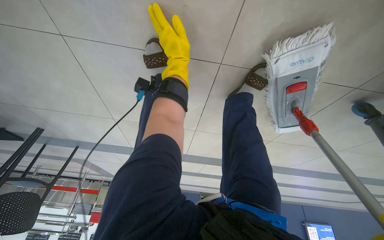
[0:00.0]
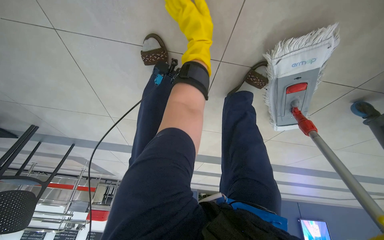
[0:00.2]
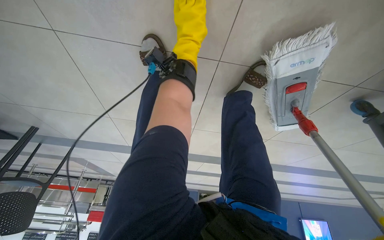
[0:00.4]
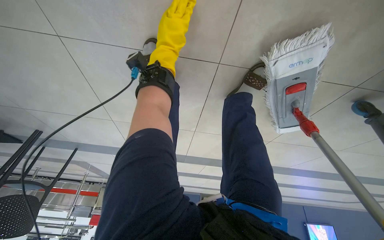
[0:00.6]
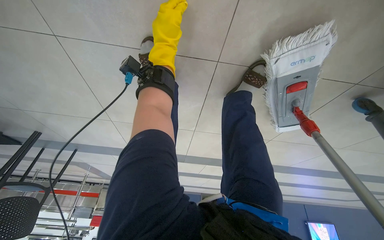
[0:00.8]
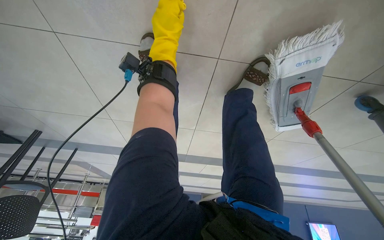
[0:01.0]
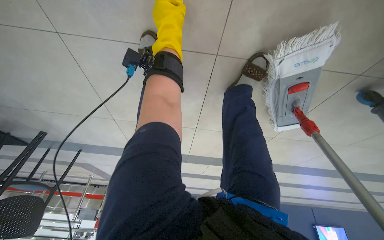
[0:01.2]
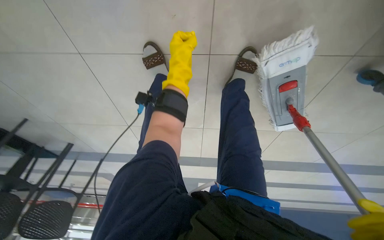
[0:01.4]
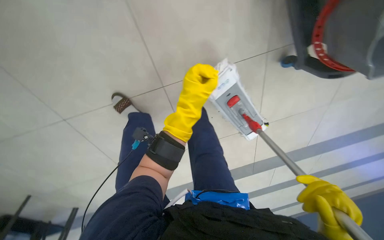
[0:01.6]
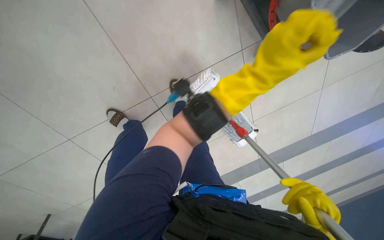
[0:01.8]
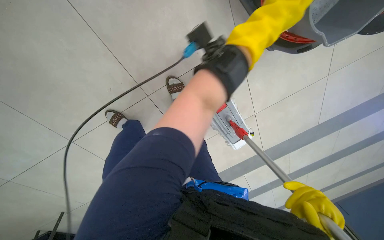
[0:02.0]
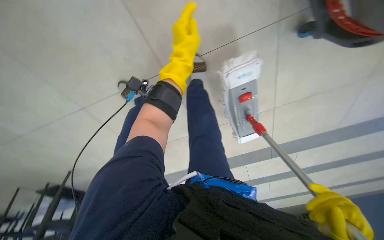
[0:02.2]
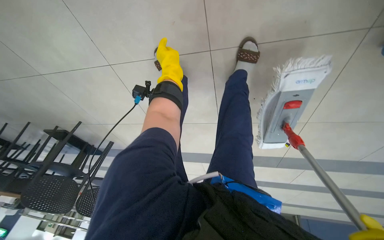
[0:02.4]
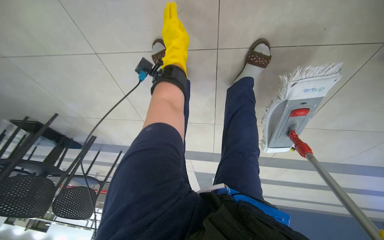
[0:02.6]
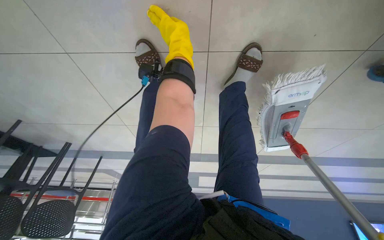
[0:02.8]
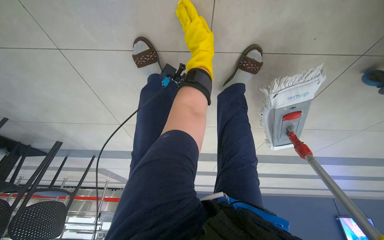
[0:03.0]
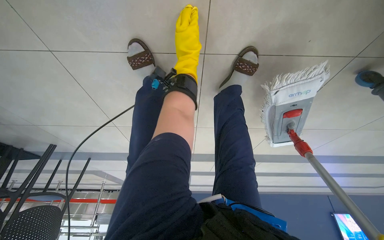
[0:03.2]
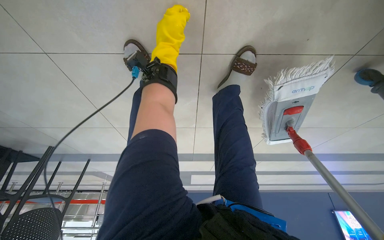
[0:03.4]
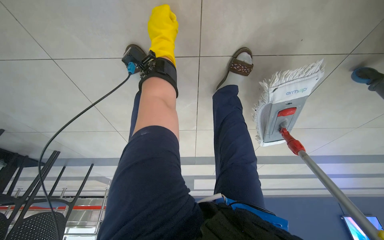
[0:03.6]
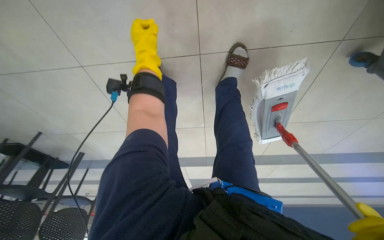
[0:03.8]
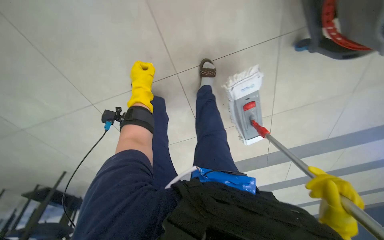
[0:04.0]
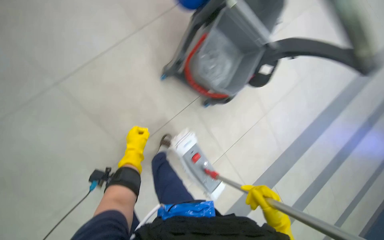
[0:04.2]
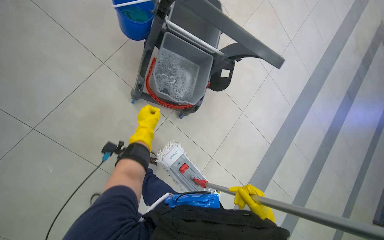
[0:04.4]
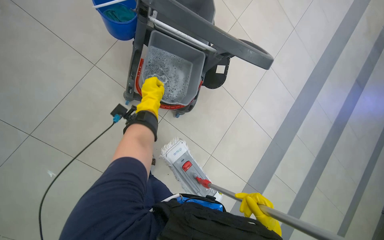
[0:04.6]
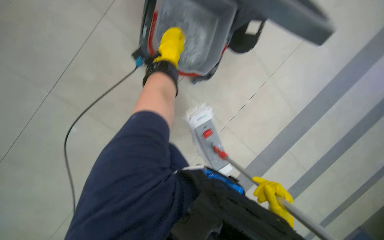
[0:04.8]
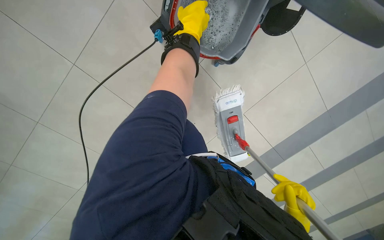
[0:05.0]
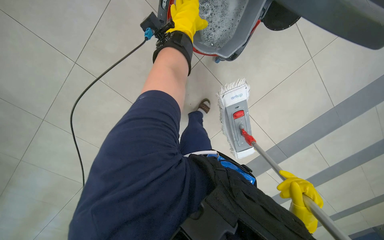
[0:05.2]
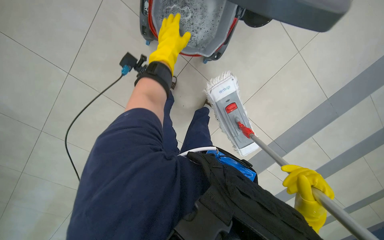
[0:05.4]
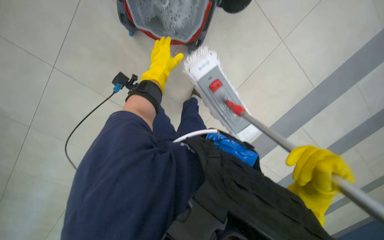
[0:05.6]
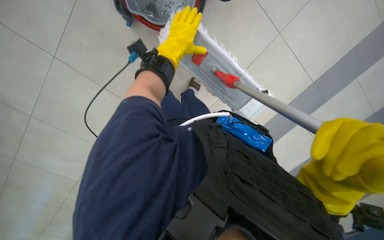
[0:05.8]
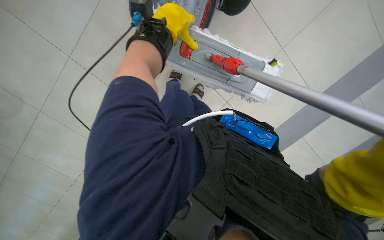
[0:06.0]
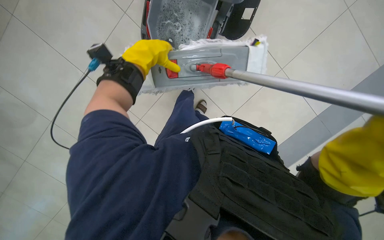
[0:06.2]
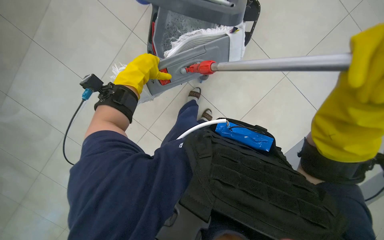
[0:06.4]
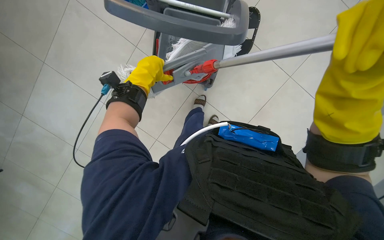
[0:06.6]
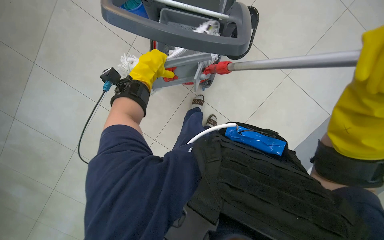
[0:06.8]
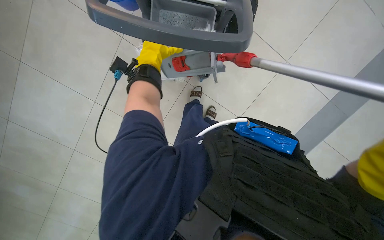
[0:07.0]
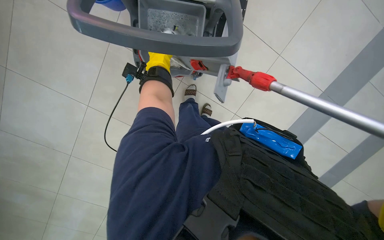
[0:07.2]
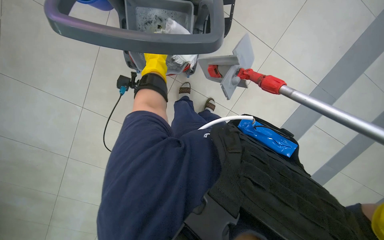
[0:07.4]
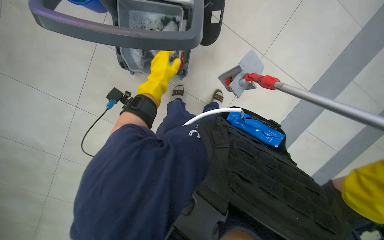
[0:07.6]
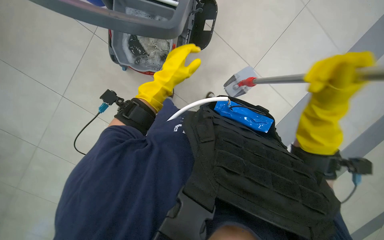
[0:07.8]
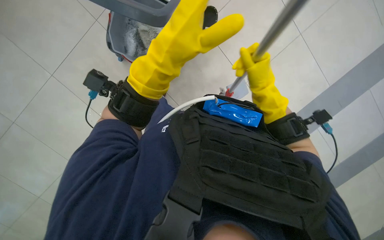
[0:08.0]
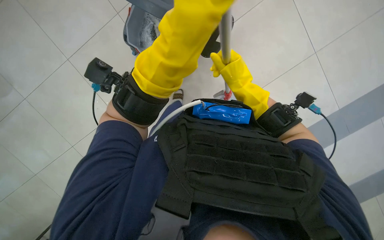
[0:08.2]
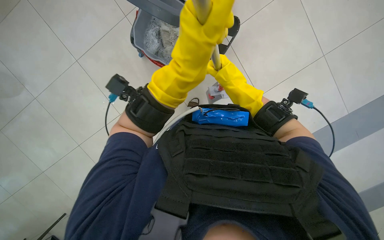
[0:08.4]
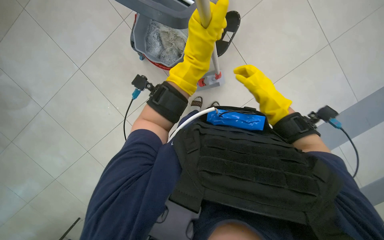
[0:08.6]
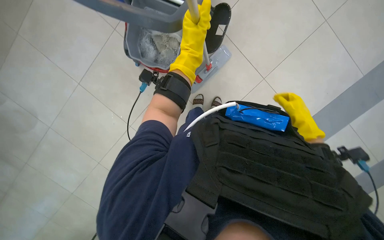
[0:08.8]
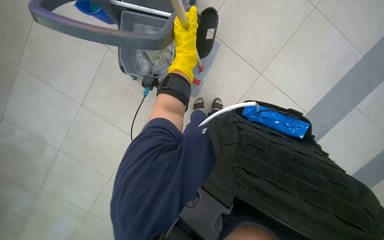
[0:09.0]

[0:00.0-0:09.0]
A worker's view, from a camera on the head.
Job: mopping floor.
The whole recording: Mopping the floor. The worker mops the floor with a mop, periodically dipping it into a bucket on a cleaning cart.
0.0 to 1.6 s: The left hand is displaced down the picture by about 10 cm.
1.6 to 3.0 s: The view tilts some 10 degrees downward.
3.0 to 4.4 s: The camera is aimed about 15 degrees further to the right.
4.4 to 6.0 s: The camera pitches downward, by approximately 25 degrees.
6.0 to 7.6 s: The left hand moves down the picture and farther from the camera, roughly 15 cm.
7.6 to 9.0 s: The left hand goes nearer to the camera and returns, roughly 20 cm each way.

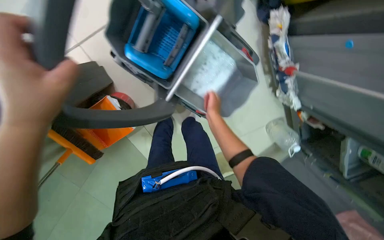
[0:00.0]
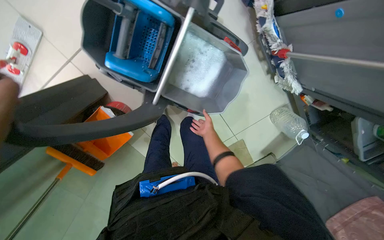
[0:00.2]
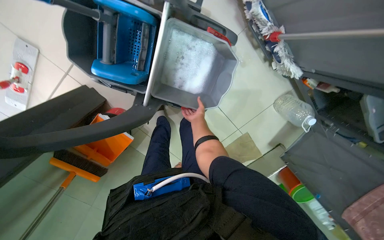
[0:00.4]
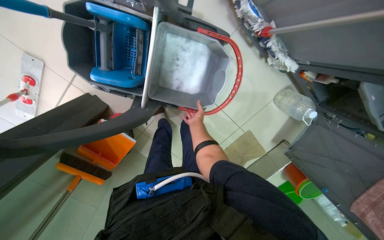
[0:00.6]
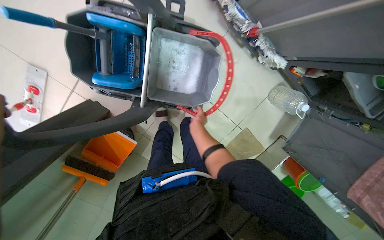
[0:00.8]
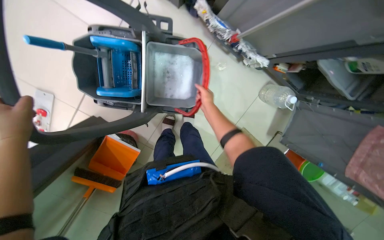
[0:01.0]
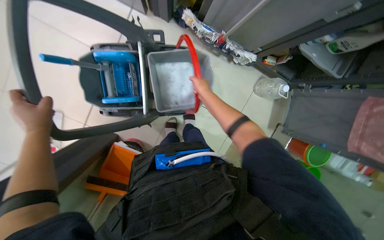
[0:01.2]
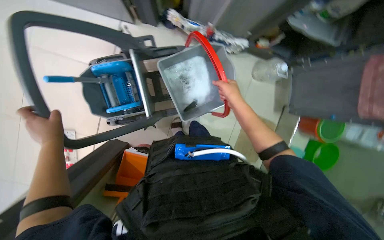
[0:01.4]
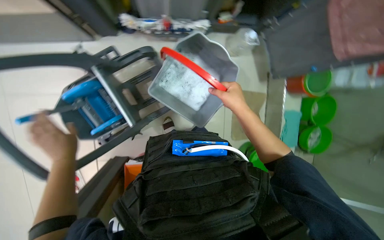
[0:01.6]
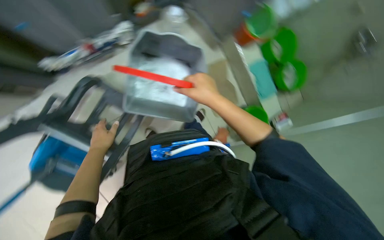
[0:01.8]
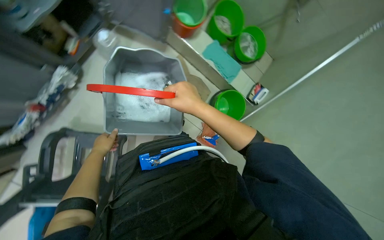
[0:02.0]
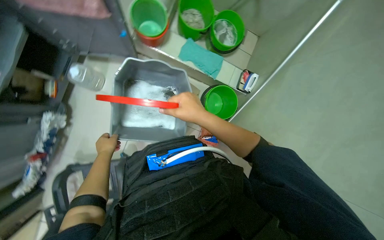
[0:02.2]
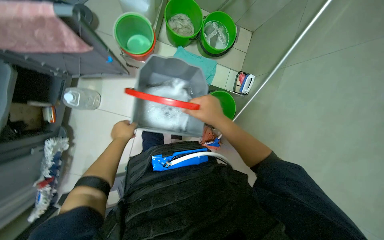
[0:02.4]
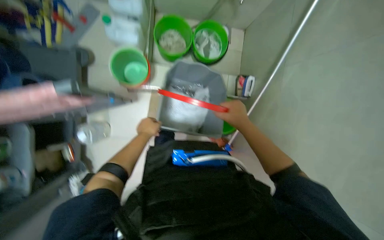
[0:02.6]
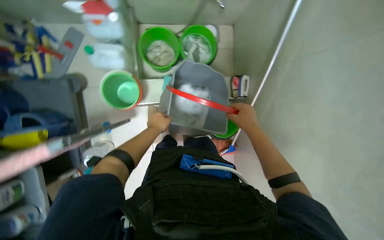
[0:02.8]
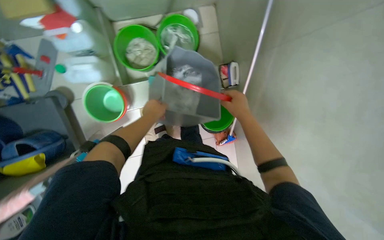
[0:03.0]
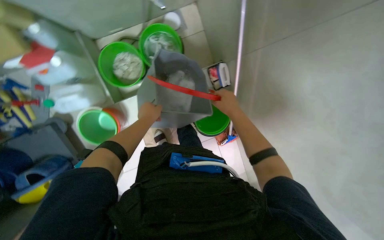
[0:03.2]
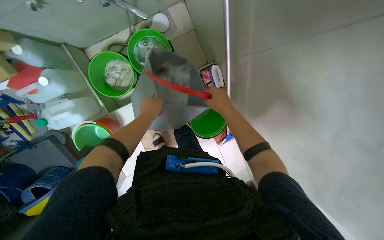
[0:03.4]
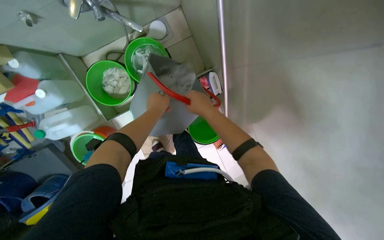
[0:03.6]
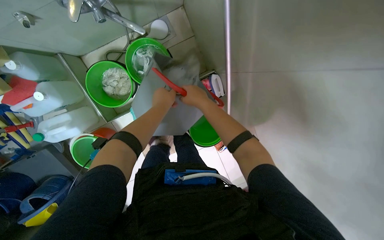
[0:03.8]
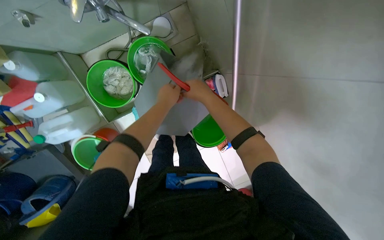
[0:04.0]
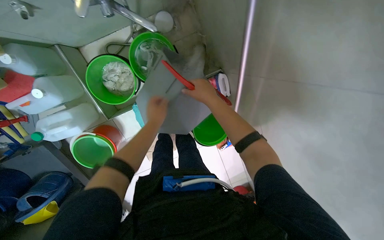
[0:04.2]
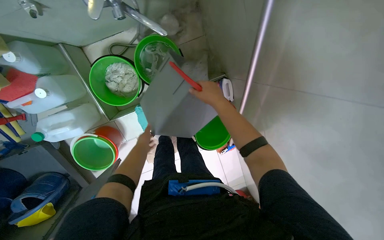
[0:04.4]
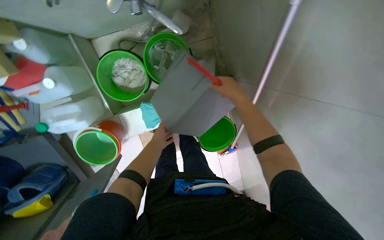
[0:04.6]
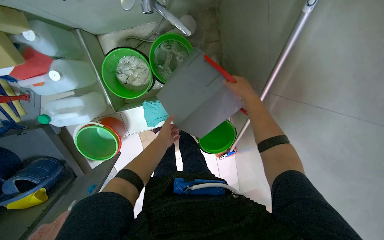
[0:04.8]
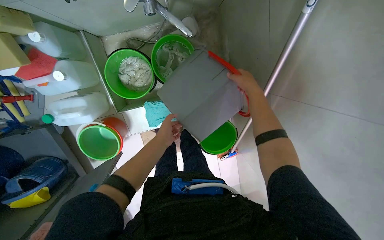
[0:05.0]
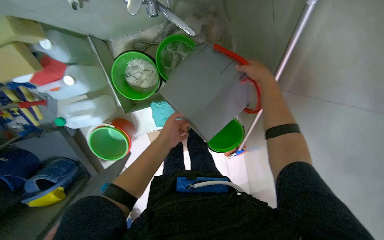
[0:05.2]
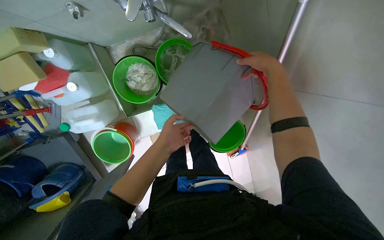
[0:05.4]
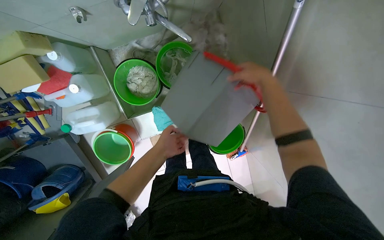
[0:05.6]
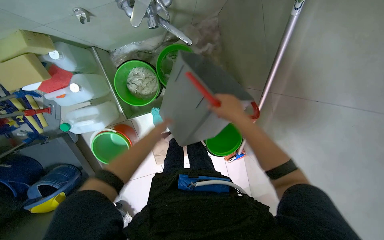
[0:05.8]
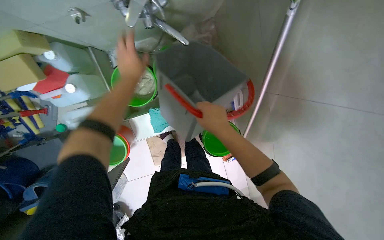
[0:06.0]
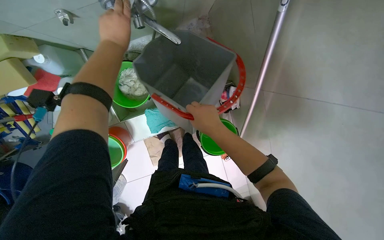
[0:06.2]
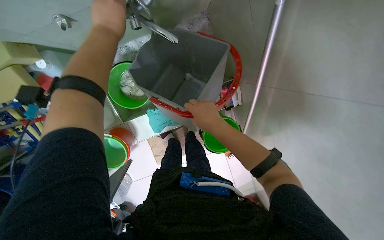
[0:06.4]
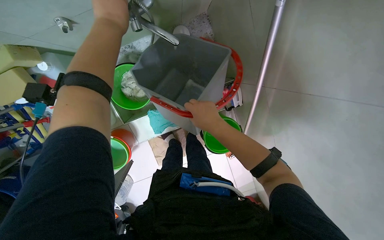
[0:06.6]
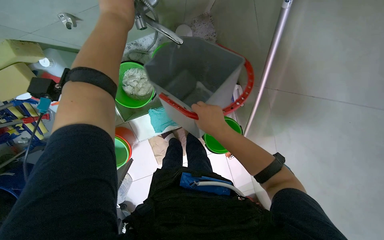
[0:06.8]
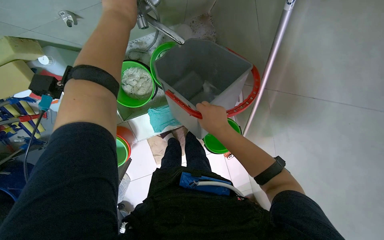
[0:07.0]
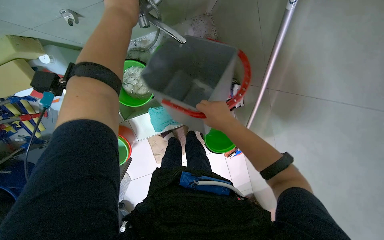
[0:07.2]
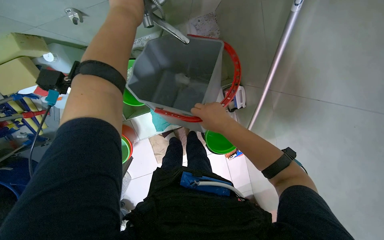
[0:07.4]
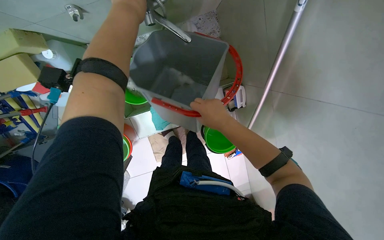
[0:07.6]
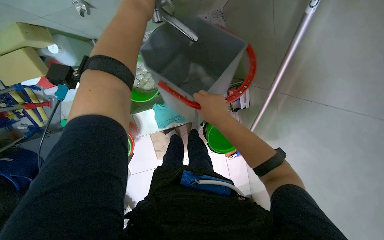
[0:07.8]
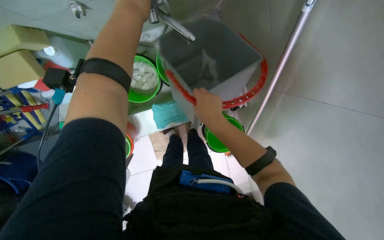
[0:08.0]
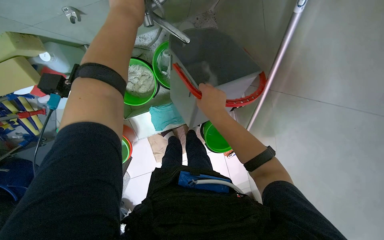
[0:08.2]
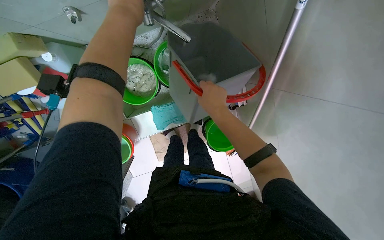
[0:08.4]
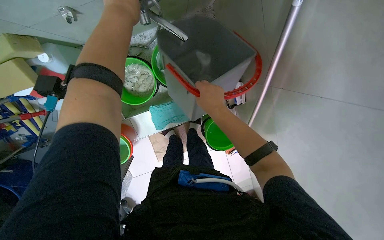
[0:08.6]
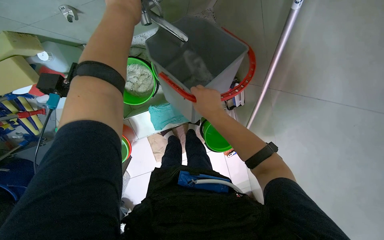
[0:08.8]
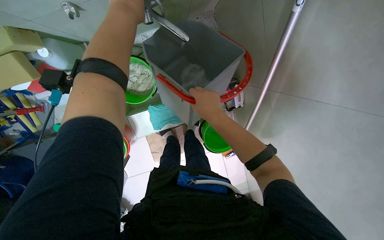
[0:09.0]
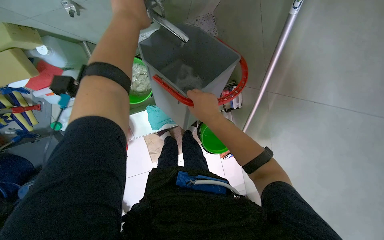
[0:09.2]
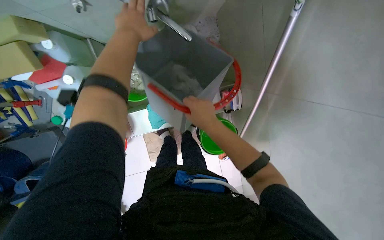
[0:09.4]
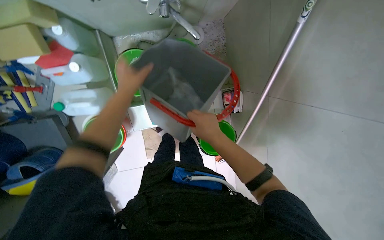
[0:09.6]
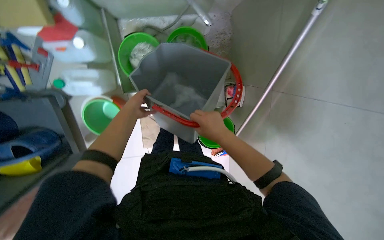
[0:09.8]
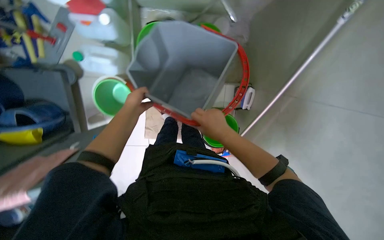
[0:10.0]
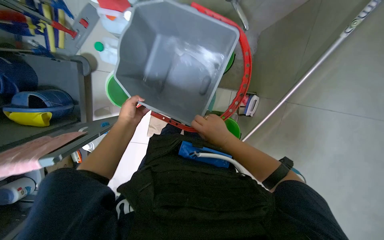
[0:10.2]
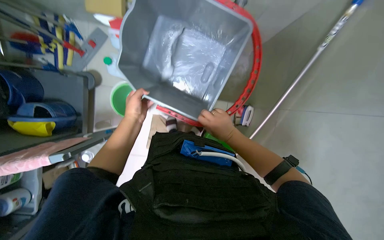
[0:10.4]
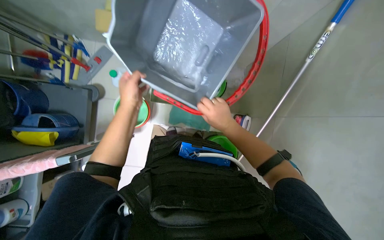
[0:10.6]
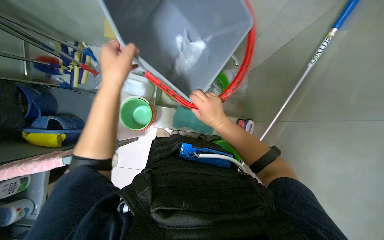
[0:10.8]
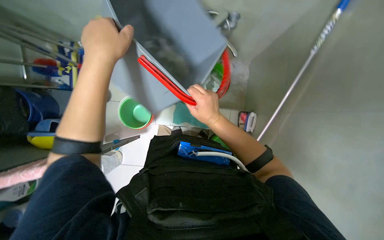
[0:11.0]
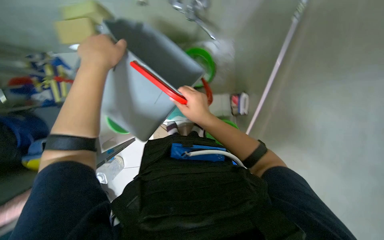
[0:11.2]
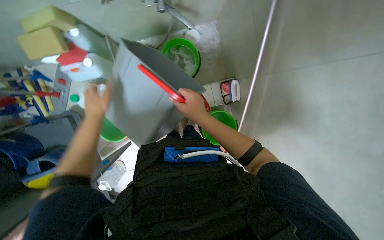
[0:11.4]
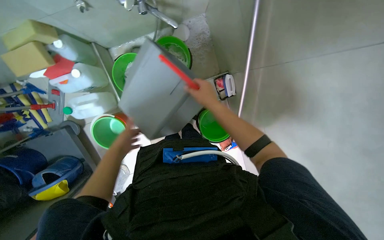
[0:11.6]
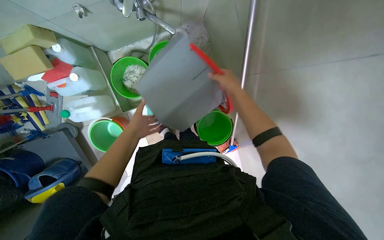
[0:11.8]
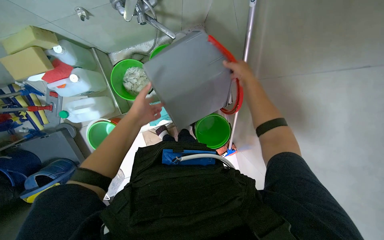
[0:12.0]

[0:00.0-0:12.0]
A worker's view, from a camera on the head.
Job: preparing cleaning supplies.
The whole recording: Emptying and refilling mop bucket. The worker removes a bucket from the cart, empties the dirty water, rinses it, fills it with clean water, and places it back.
0.0 to 1.6 s: The camera travels about 50 cm. The camera is aimed roughly 15 degrees further to the left. The scene rotates counterclockwise by approximately 60 degrees.
1.6 to 3.0 s: The scene turns roughly 105 degrees counterclockwise in the picture.
3.0 to 4.4 s: The right hand heads up the picture, covering approximately 20 cm.
4.4 to 6.0 s: The left hand travels up the picture and nearer to the camera by about 30 cm.
9.0 to 10.4 s: The scene rotates clockwise by approximately 25 degrees. The right hand is displaced down the picture by roughly 15 cm.
10.4 to 12.0 s: Everything in view rotates roughly 25 degrees counterclockwise. The right hand goes roughly 25 cm to the right and up the picture.
